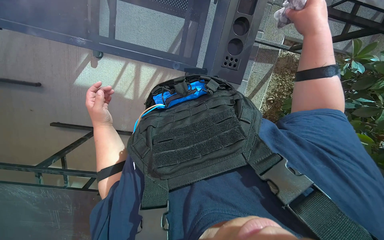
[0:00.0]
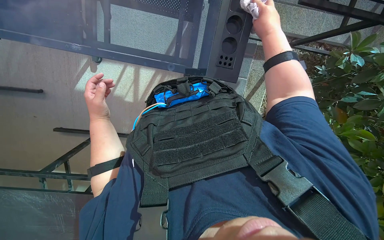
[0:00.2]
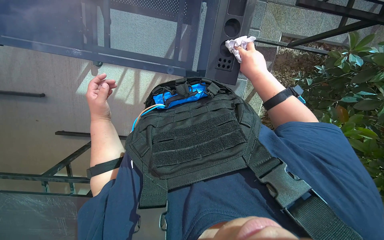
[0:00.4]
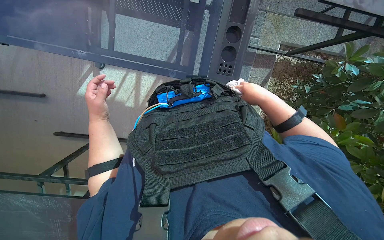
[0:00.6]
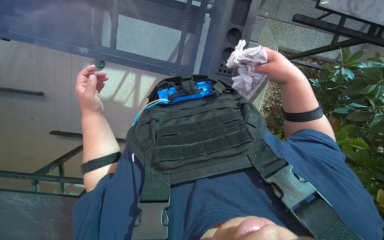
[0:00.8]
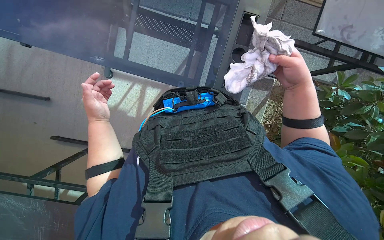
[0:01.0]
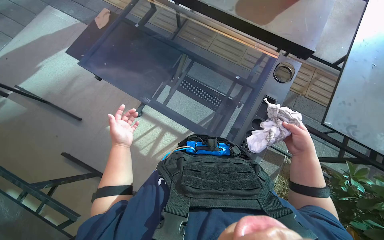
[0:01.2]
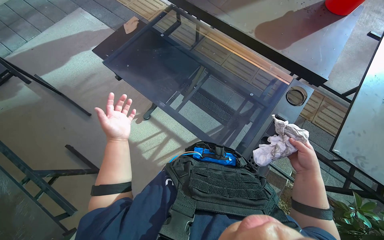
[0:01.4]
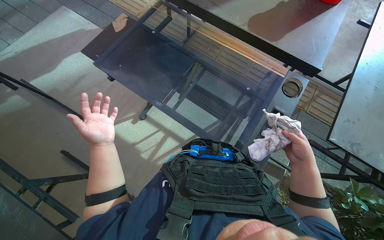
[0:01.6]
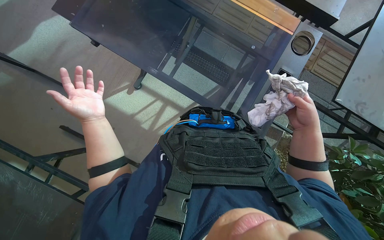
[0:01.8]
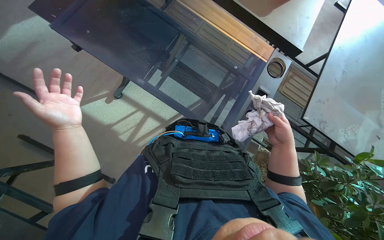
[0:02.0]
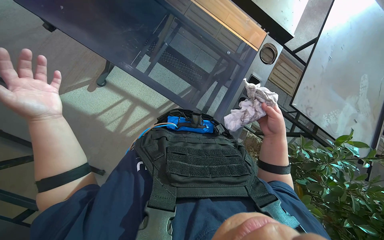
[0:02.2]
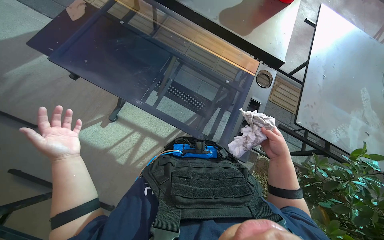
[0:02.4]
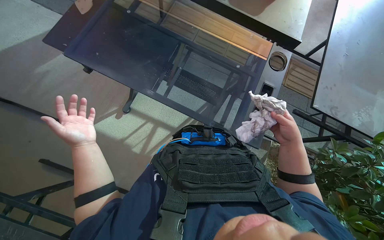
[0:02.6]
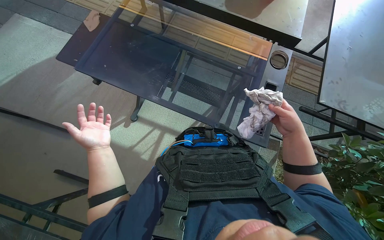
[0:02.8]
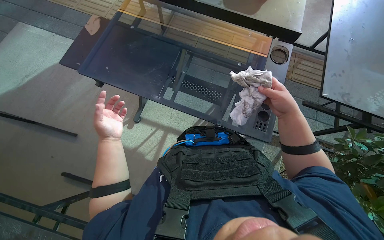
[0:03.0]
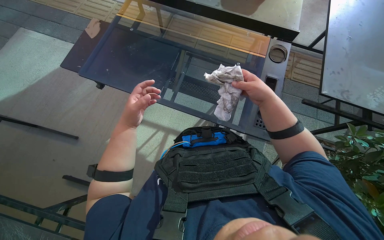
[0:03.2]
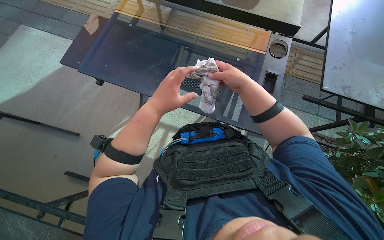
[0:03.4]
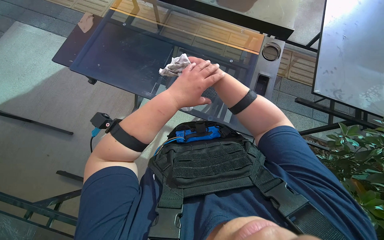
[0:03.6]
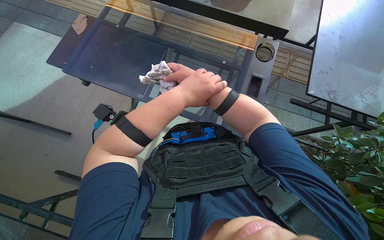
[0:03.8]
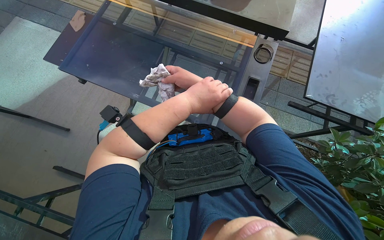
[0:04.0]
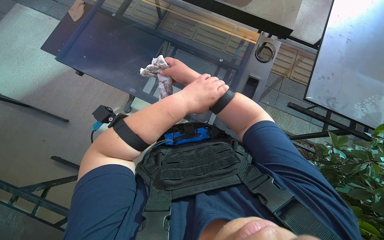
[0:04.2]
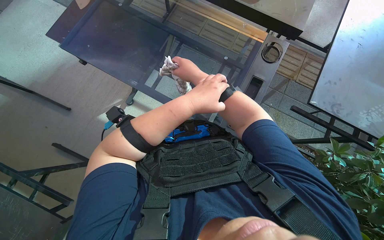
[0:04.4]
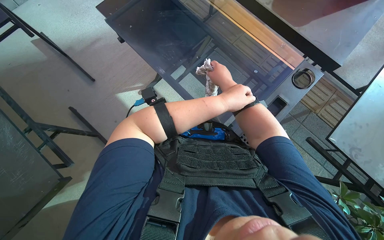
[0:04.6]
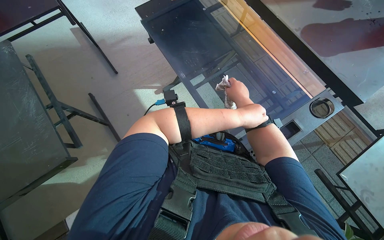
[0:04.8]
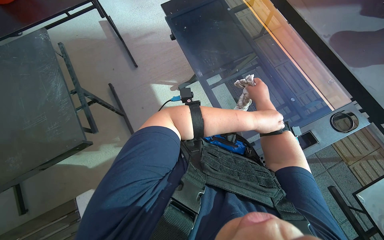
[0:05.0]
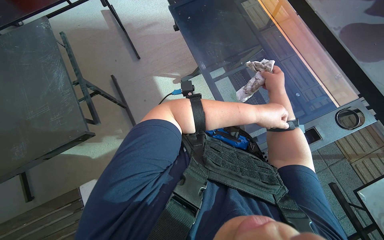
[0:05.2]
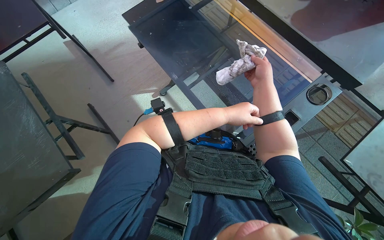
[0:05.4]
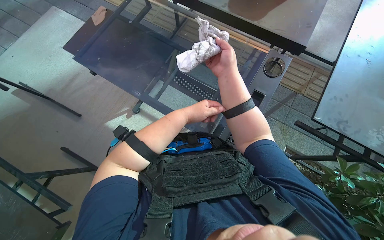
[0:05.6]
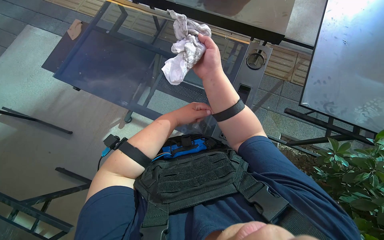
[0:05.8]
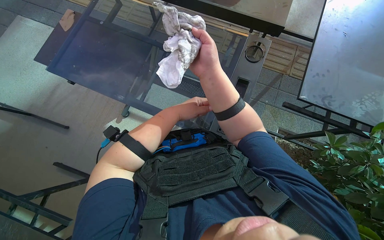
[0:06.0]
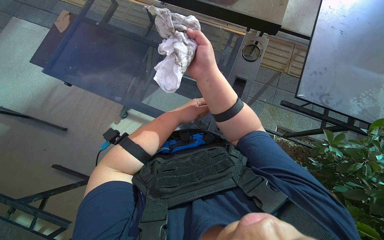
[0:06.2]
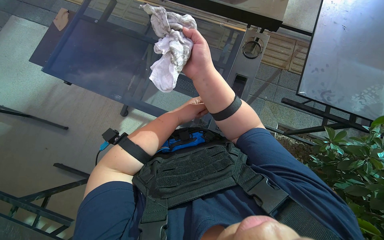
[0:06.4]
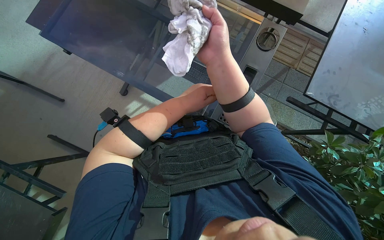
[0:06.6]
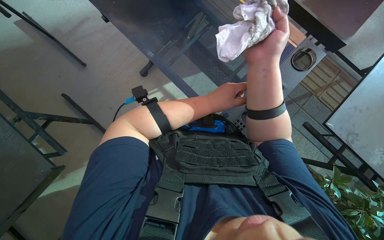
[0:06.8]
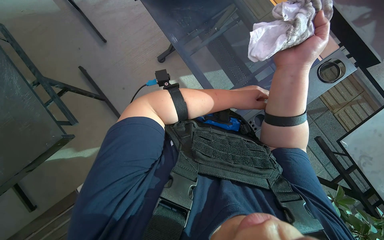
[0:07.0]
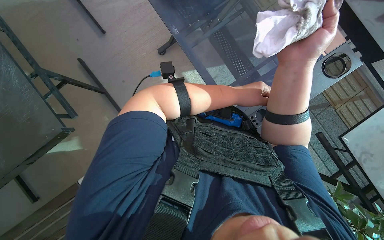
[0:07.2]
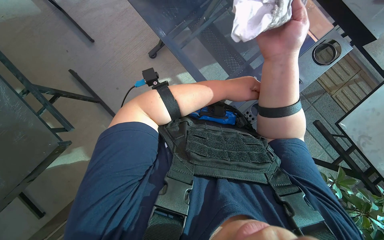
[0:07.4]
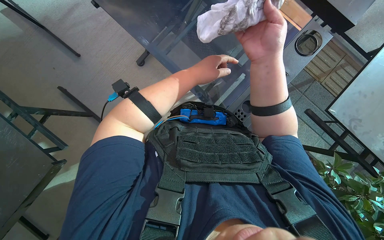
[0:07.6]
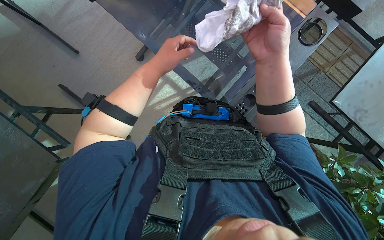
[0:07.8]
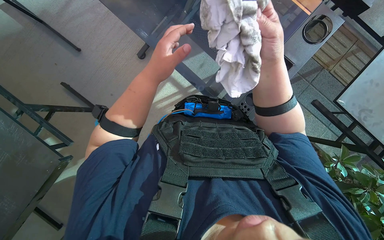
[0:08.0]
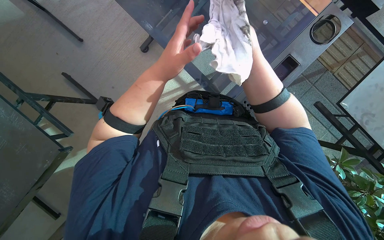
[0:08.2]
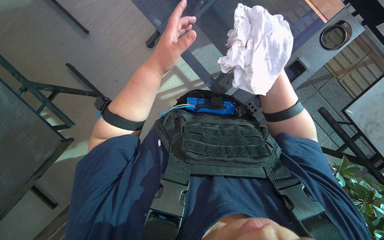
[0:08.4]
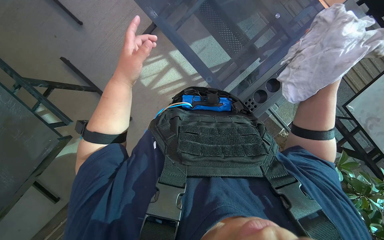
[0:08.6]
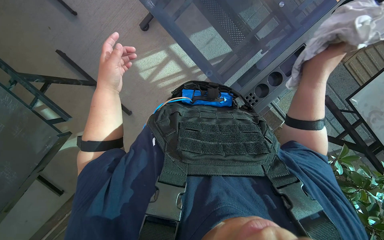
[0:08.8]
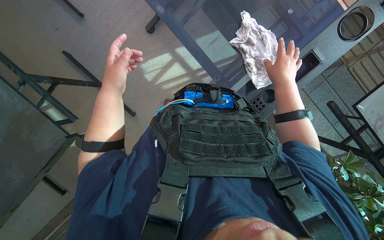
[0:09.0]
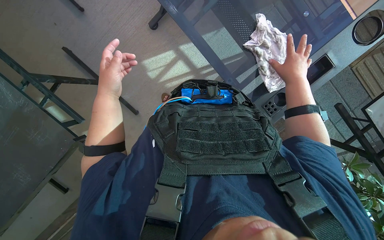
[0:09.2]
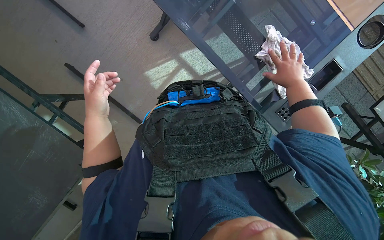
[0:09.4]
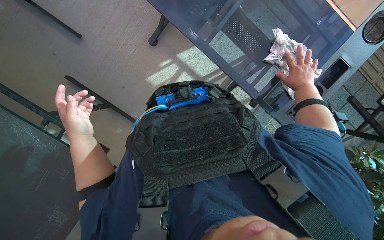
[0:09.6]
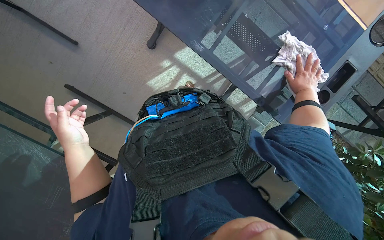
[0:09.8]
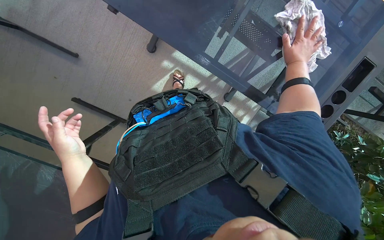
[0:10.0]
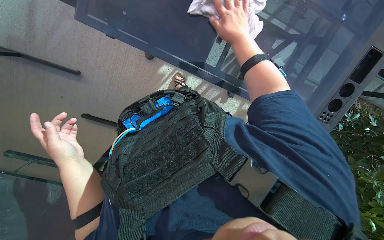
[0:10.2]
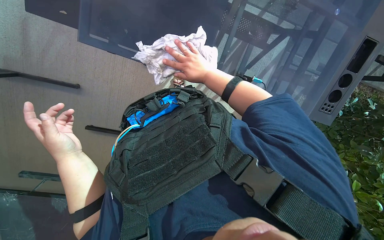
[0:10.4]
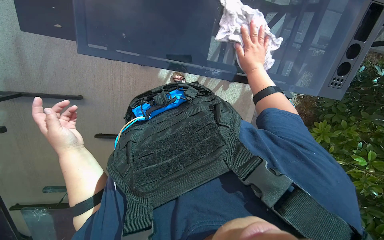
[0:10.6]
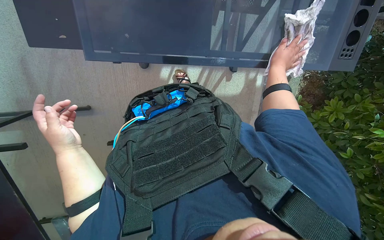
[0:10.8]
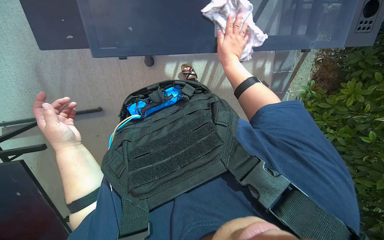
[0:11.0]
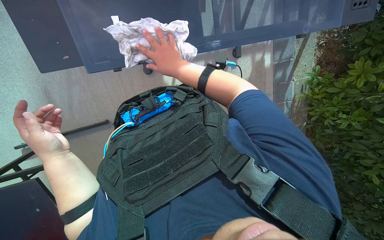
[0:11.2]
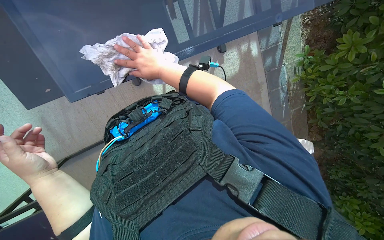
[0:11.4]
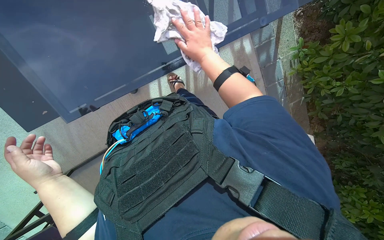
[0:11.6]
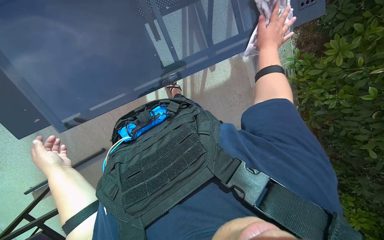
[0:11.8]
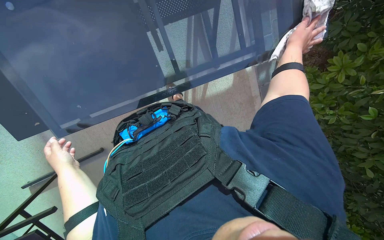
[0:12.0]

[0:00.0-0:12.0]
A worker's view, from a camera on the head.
Job: wiping surfaces.
The whole recording: Wiping glass table. The worker wipes the glass table with a white cloth.
0:00.0 to 0:01.6: The camera pitches upward, by approximately 30 degrees.
0:03.0 to 0:04.4: The left hand travels to the right by roughly 30 cm.
0:07.6 to 0:09.0: The right hand goes nearer and farther, approximately 15 cm each way, reversing 2 times. Meanwhile the left hand goes roughly 25 cm to the left.
0:09.0 to 0:10.4: The right hand shifts approximately 20 cm to the left.
0:10.4 to 0:12.0: The right hand moves left and right over roughly 40 cm, changing direction 2 times. Meanwhile the left hand is displaced to the left by about 10 cm.

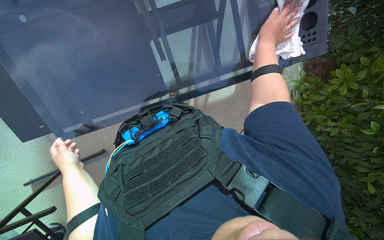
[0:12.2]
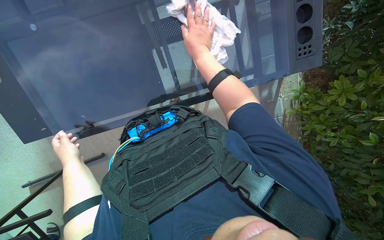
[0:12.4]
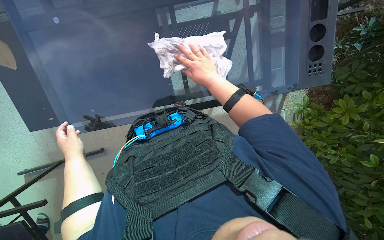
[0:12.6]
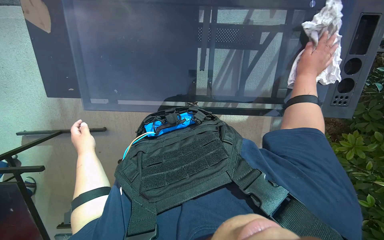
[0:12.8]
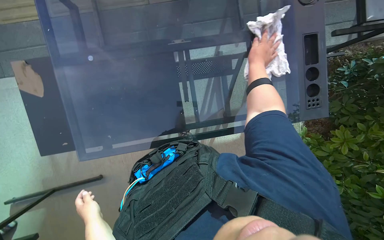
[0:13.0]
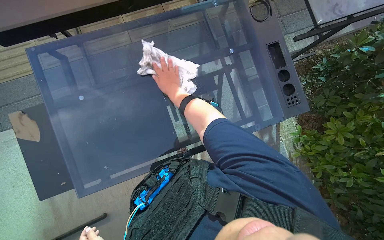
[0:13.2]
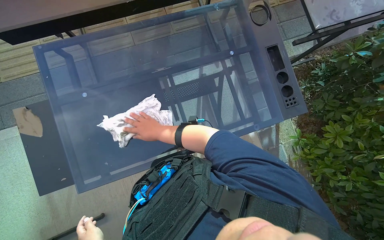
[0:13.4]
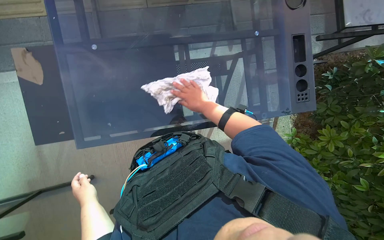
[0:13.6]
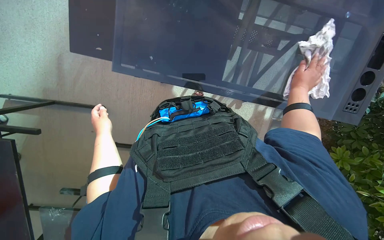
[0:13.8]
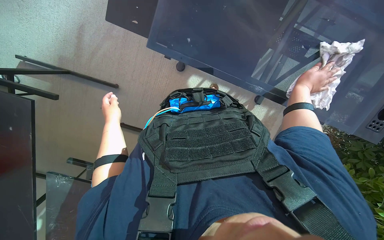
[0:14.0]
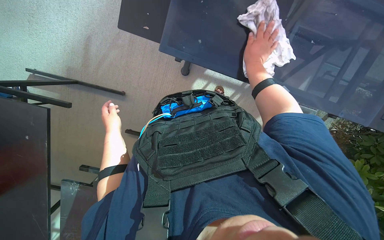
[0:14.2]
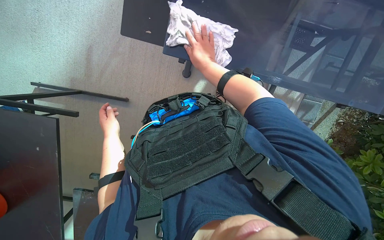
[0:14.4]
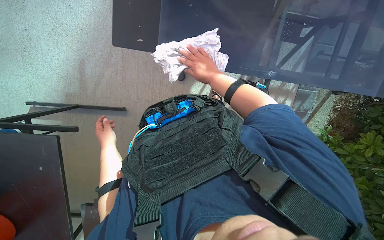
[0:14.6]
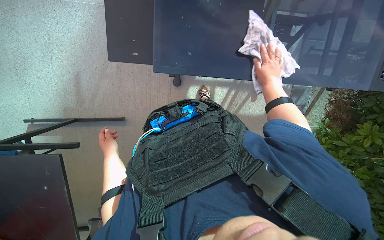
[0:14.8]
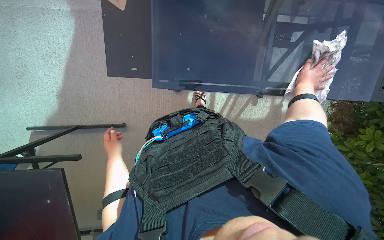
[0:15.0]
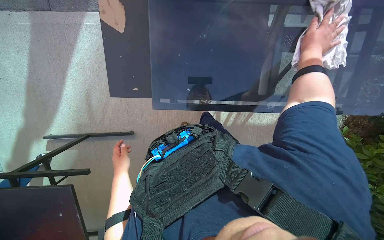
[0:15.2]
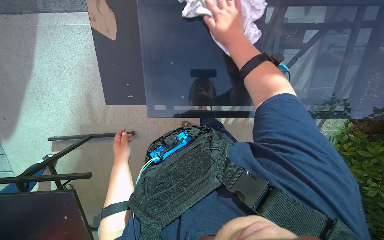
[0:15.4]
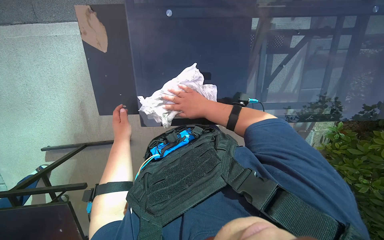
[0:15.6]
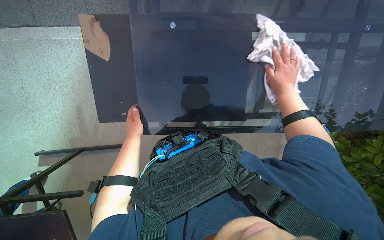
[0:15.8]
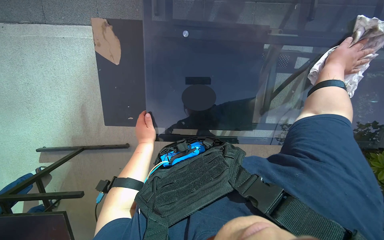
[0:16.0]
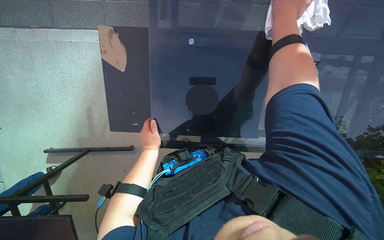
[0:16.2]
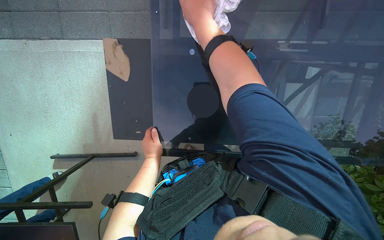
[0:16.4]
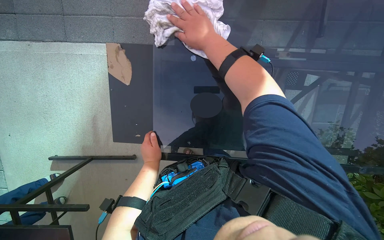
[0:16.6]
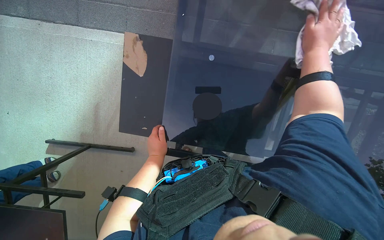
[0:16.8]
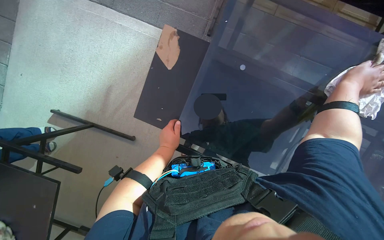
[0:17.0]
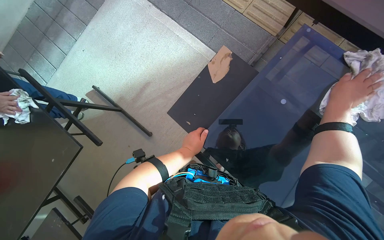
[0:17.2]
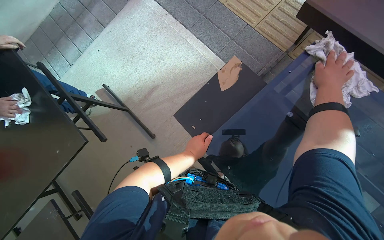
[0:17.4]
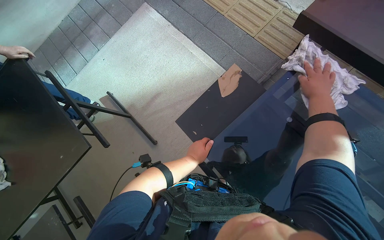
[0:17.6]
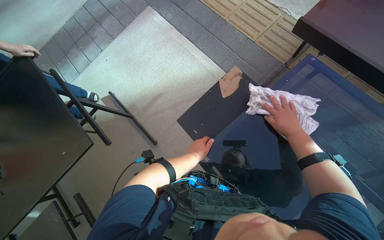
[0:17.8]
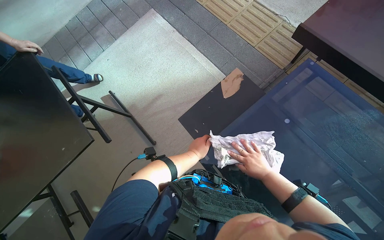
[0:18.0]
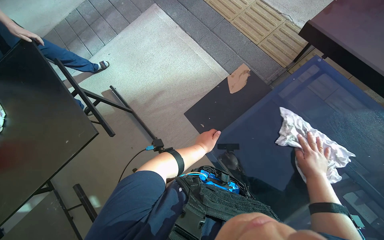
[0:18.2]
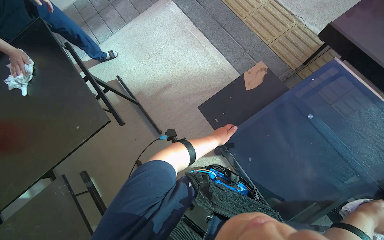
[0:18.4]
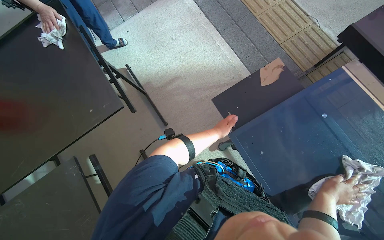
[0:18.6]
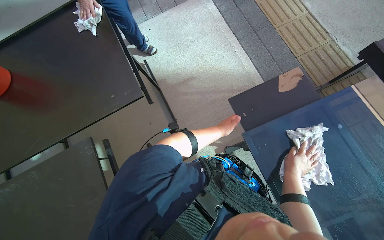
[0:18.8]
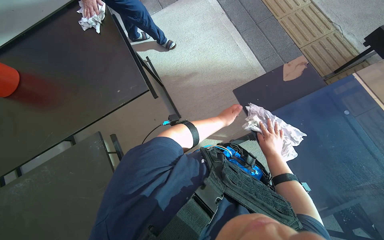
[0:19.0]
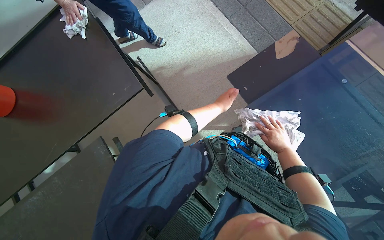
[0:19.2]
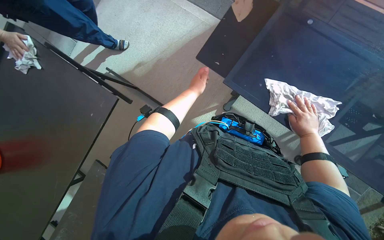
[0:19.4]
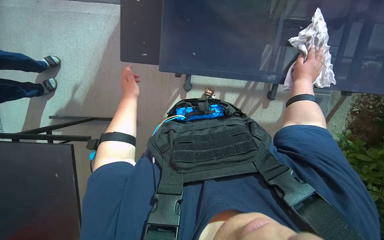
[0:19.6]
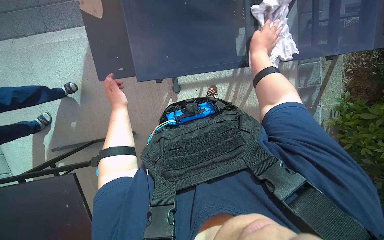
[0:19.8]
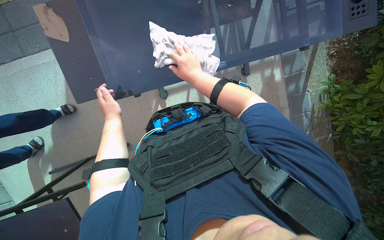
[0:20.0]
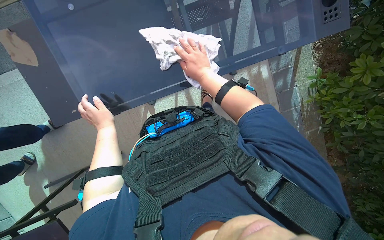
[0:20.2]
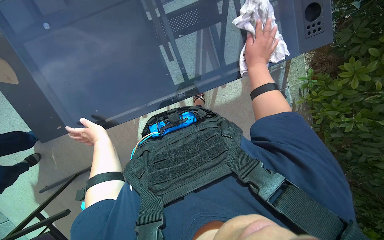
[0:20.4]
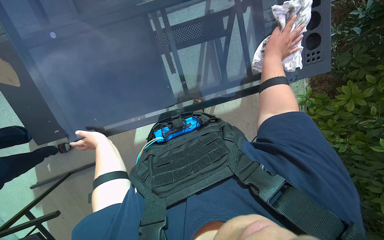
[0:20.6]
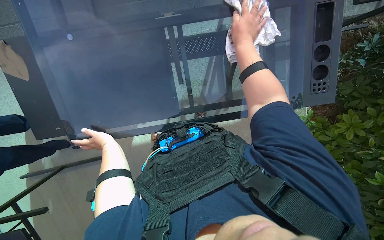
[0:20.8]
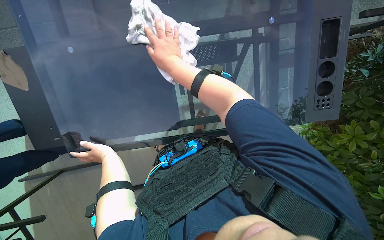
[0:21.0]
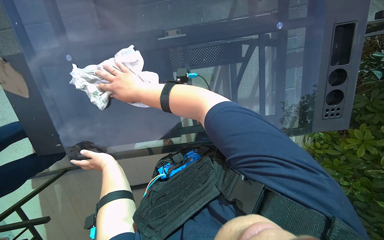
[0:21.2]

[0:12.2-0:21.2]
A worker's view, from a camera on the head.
Job: wiping surfaces.
The whole recording: Wiping glass table. The worker wipes the glass table with a white cloth.
0:12.2 to 0:13.8: The scene turns about 30 degrees clockwise in the picture. The right hand swings left and right, roughly 50 cm each way, with 3 reversals.
0:13.8 to 0:15.2: The right hand moves roughly 25 cm to the left and comes back.
0:15.2 to 0:16.6: The left hand moves to the right and nearer to the camera, roughly 15 cm. The right hand moves left and right over approximately 25 cm, changing direction 2 times.
0:16.6 to 0:18.2: The view tilts some 15 degrees upward. The scene turns roughly 50 degrees clockwise in the picture.
0:18.2 to 0:19.8: The scene turns roughly 55 degrees counterclockwise in the picture.
0:19.8 to 0:21.2: The right hand moves left and right over roughly 40 cm, changing direction 2 times.
